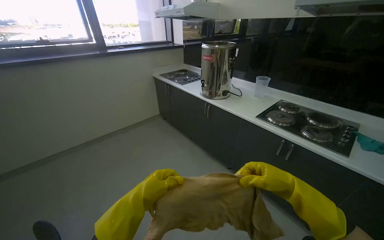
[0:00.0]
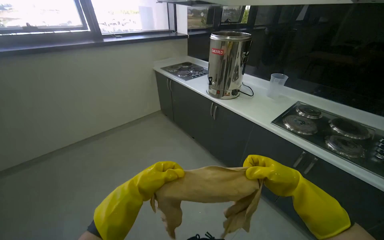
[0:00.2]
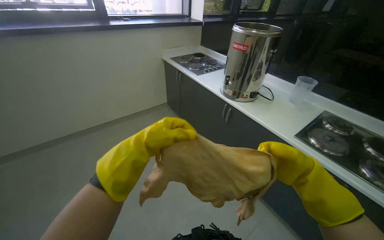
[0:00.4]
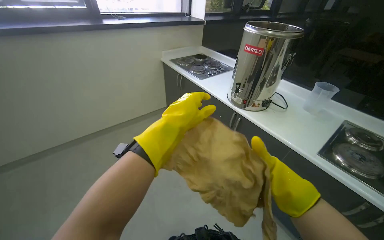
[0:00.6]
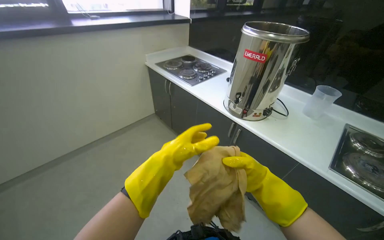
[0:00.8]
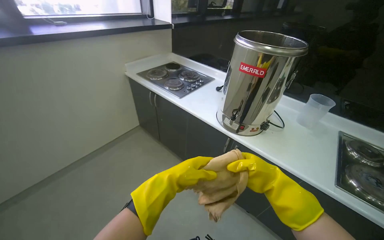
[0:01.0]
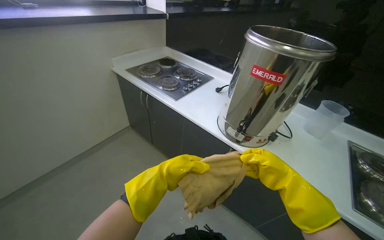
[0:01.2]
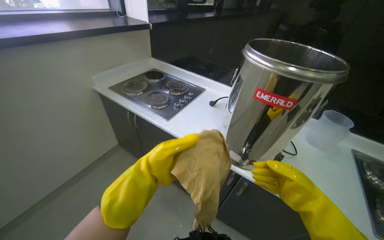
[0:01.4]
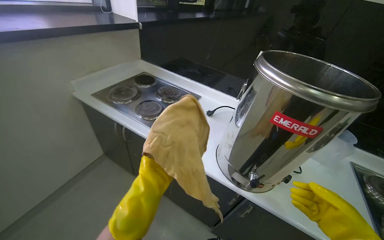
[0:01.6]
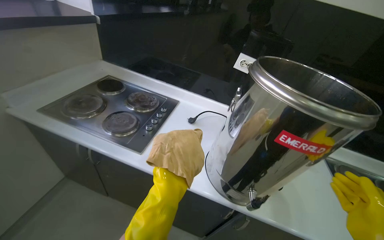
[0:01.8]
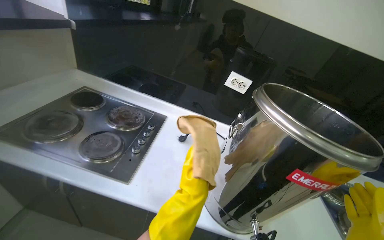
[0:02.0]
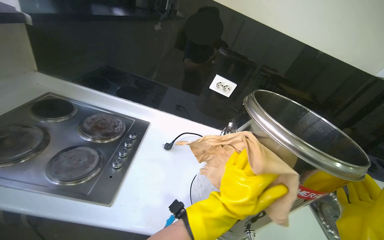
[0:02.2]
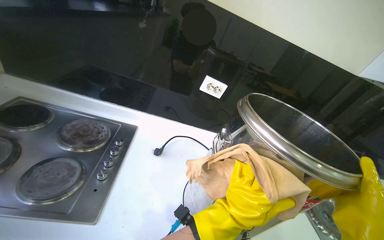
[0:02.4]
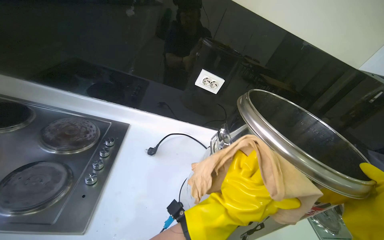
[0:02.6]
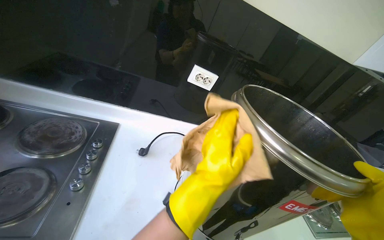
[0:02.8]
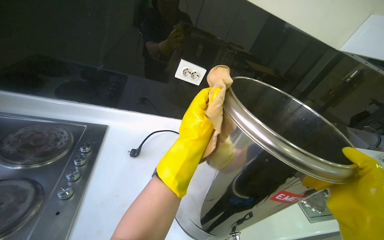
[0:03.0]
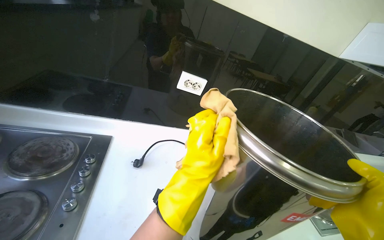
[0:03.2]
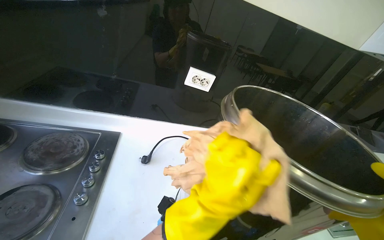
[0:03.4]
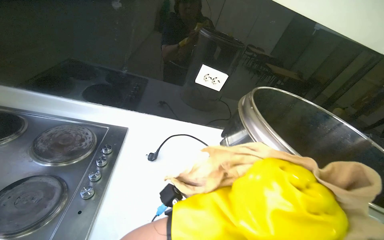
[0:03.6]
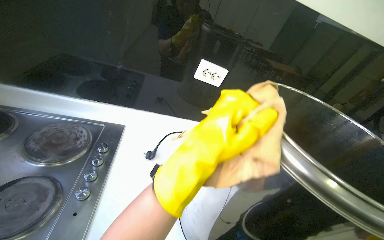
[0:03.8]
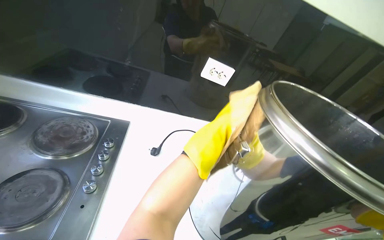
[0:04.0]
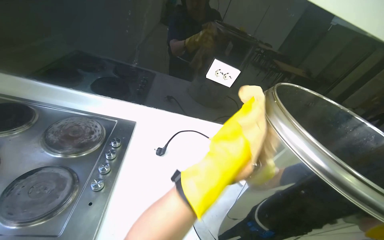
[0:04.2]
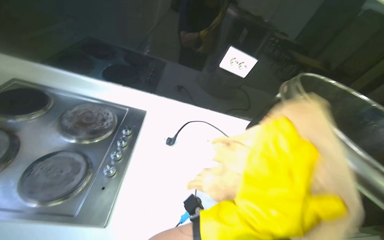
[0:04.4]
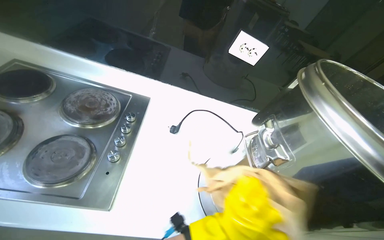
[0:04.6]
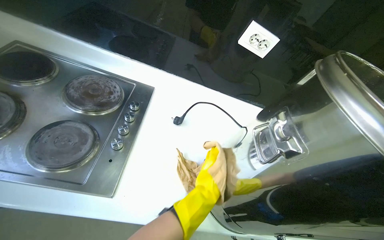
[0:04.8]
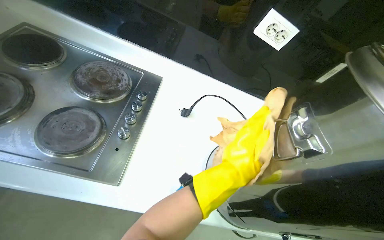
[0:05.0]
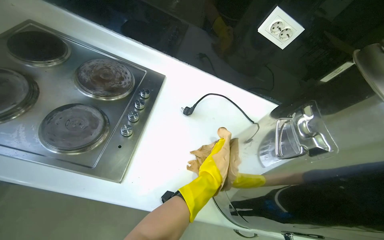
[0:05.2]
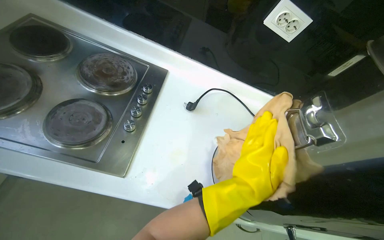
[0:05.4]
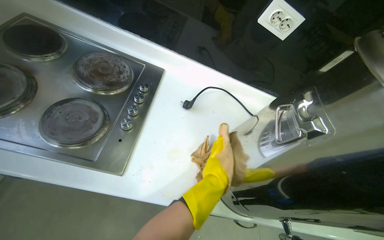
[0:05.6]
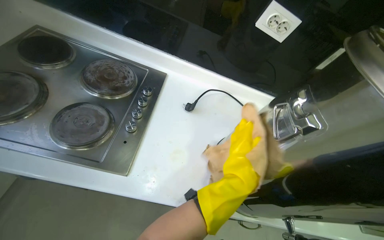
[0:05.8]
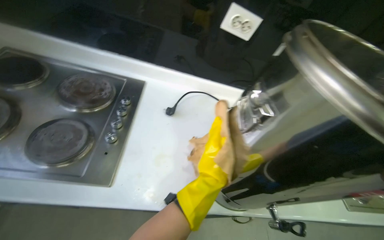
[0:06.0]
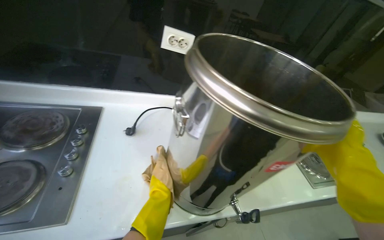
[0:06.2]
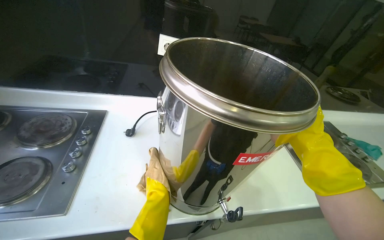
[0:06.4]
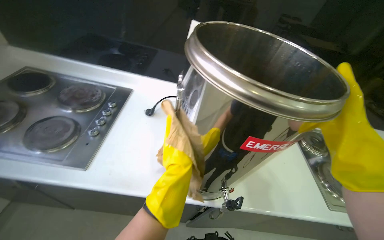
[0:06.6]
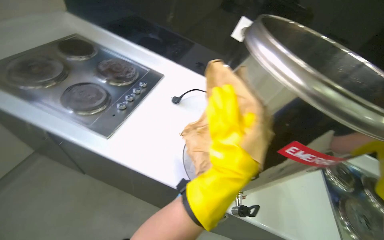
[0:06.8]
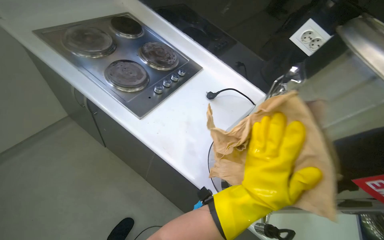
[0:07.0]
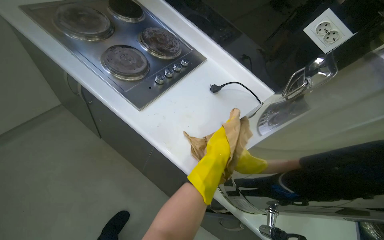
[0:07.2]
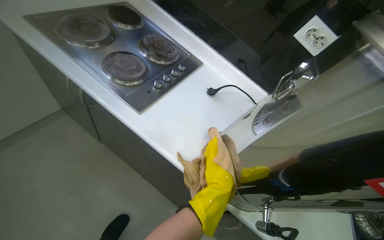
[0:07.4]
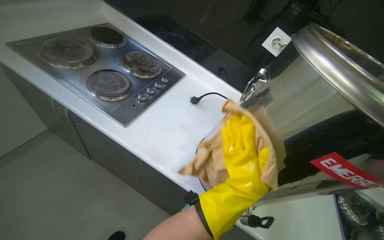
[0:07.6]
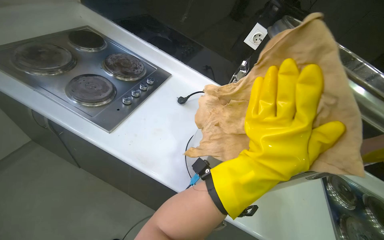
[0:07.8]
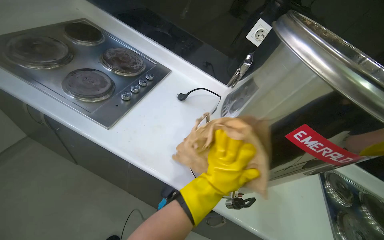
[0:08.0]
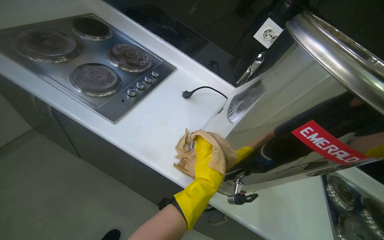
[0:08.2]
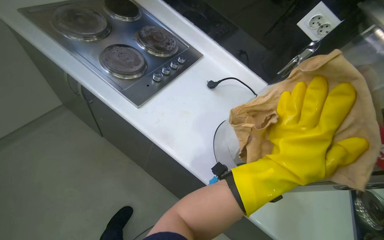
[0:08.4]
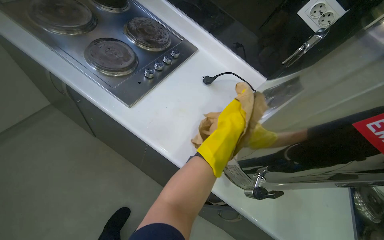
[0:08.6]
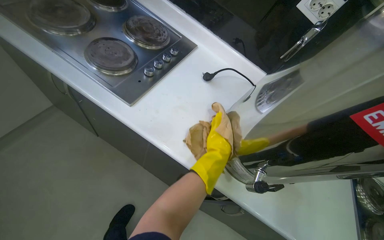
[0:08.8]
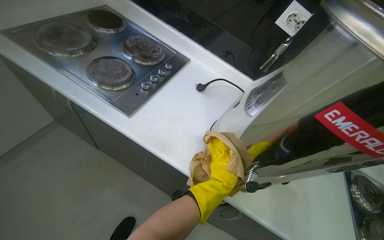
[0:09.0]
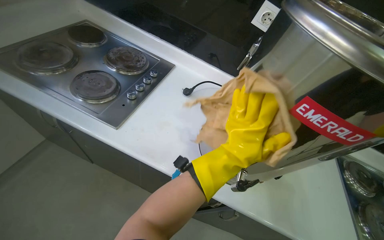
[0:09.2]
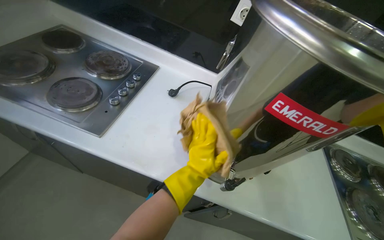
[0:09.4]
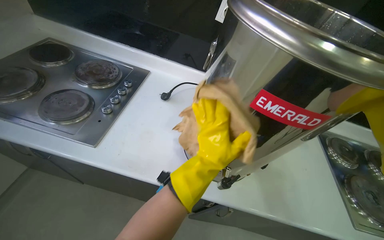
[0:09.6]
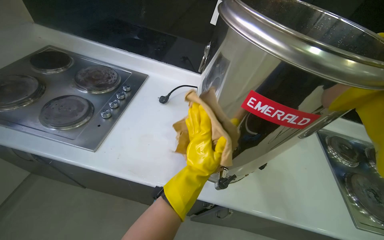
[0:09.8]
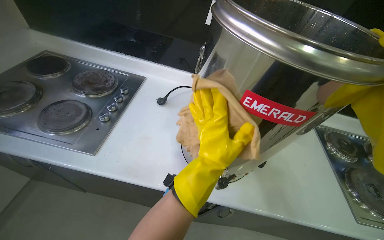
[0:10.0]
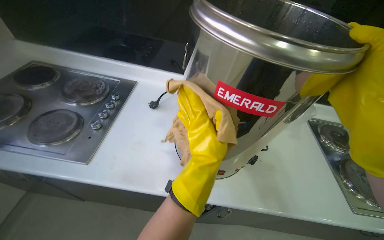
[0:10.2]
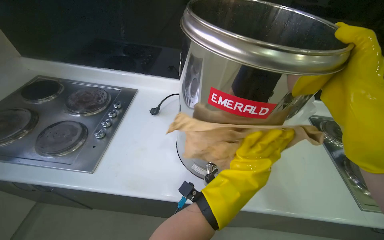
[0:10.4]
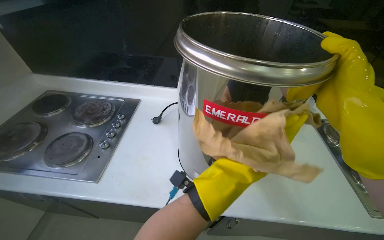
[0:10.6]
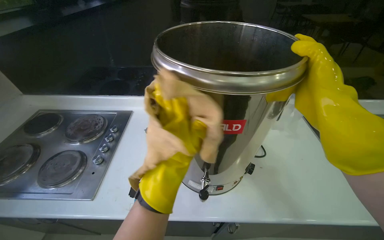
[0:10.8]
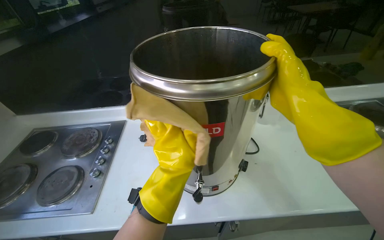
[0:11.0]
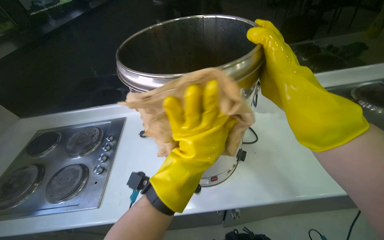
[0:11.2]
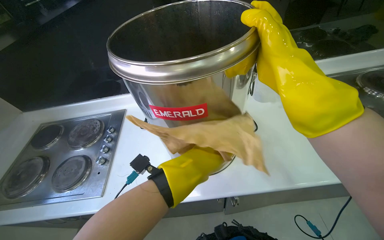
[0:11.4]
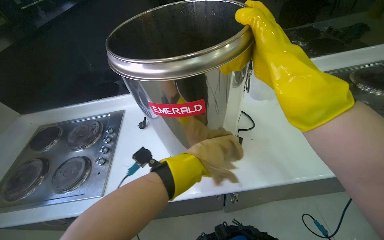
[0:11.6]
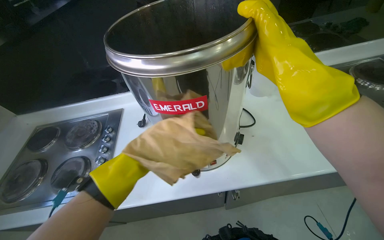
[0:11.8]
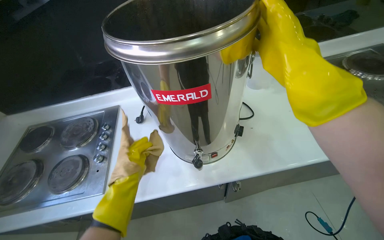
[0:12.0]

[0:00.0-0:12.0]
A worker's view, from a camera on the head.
Job: cleaning kitchen.
The whole recording: Cleaning water dispenser. The worker wipes the large metal water dispenser with a cloth.
0.0 to 1.6 s: The camera is carried about 1.5 m. The view swings roughly 20 degrees to the right.
1.6 to 3.0 s: The head rotates approximately 40 degrees to the right.
3.0 to 4.4 s: The left hand moves nearer and farther over about 20 cm, changing direction 2 times.
6.0 to 7.6 s: The wearer looks approximately 25 degrees further to the left.
7.6 to 9.0 s: The left hand swings left and right, some 40 cm each way, with 3 reversals.
9.0 to 10.4 s: The scene turns approximately 25 degrees counterclockwise in the picture. The left hand moves nearer to the camera, about 15 cm.
10.4 to 12.0 s: The left hand shifts about 25 cm to the left.

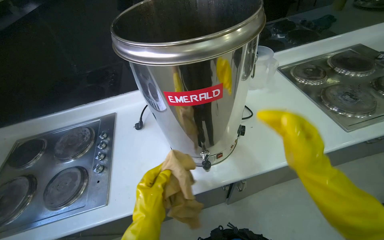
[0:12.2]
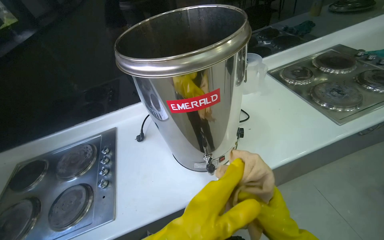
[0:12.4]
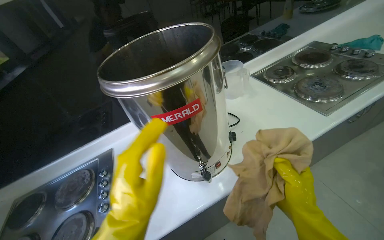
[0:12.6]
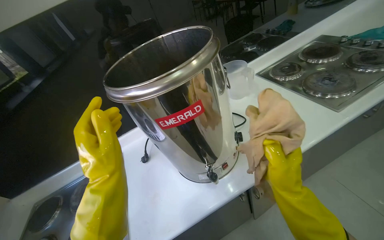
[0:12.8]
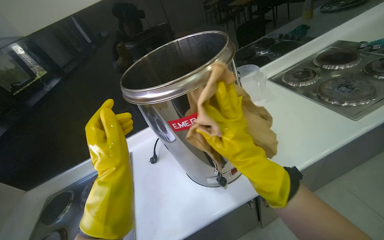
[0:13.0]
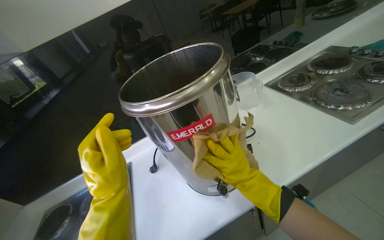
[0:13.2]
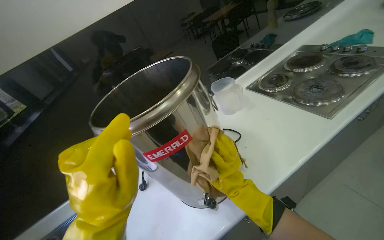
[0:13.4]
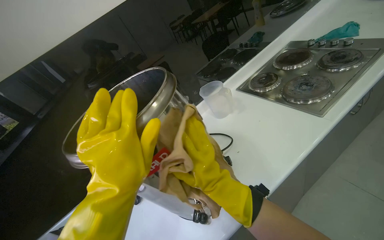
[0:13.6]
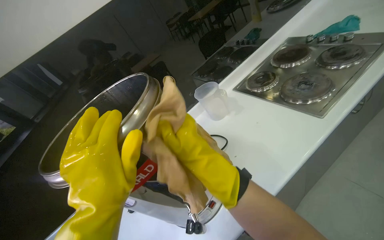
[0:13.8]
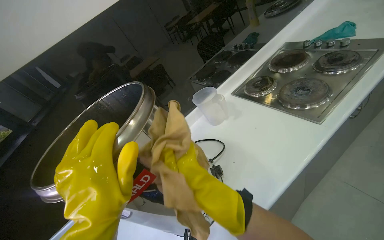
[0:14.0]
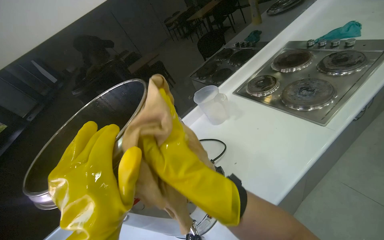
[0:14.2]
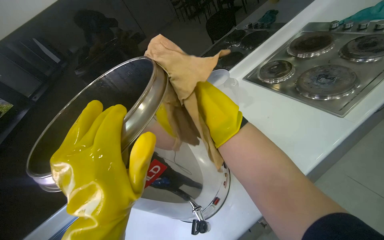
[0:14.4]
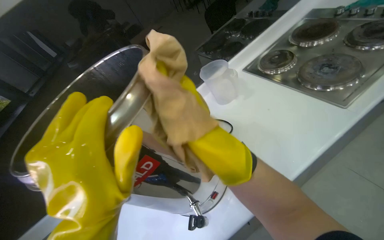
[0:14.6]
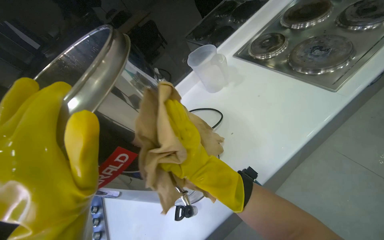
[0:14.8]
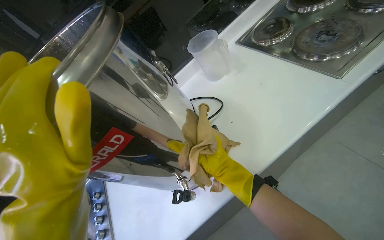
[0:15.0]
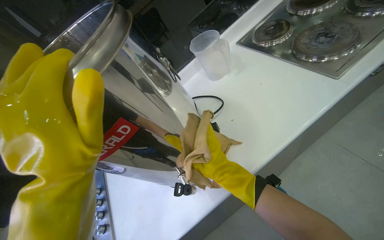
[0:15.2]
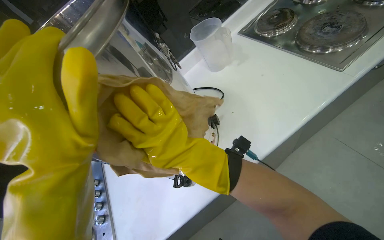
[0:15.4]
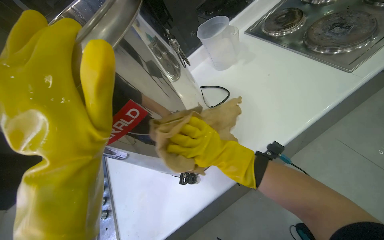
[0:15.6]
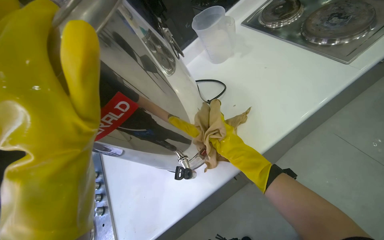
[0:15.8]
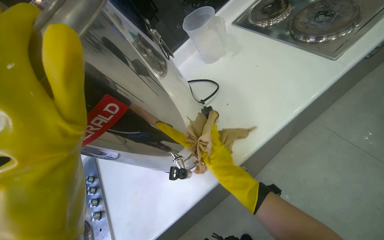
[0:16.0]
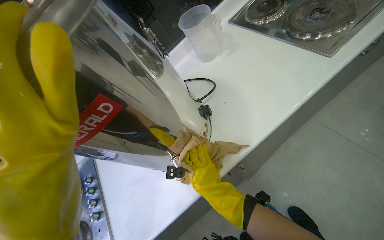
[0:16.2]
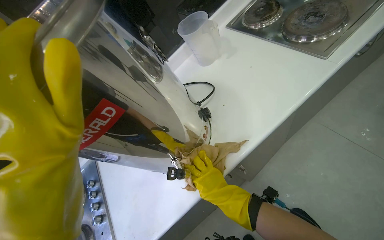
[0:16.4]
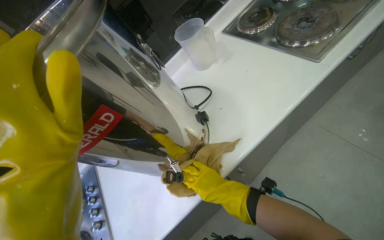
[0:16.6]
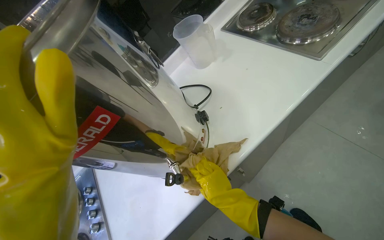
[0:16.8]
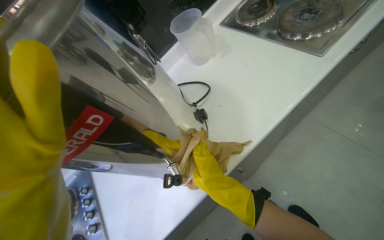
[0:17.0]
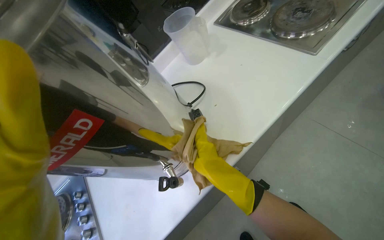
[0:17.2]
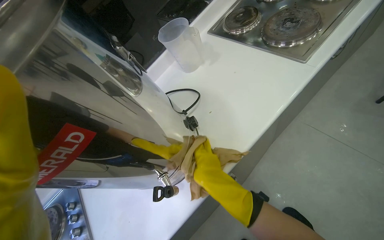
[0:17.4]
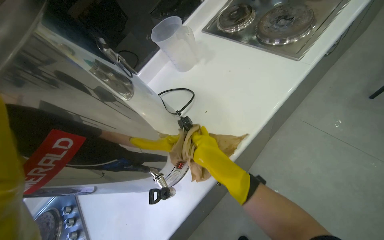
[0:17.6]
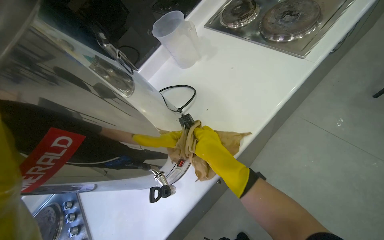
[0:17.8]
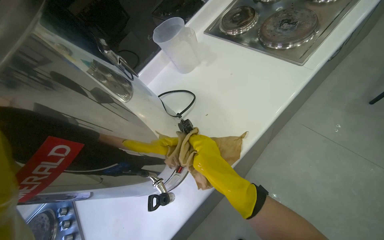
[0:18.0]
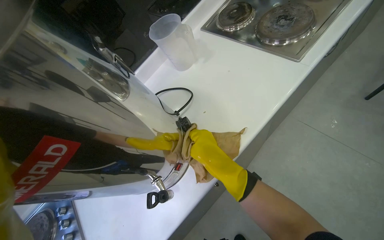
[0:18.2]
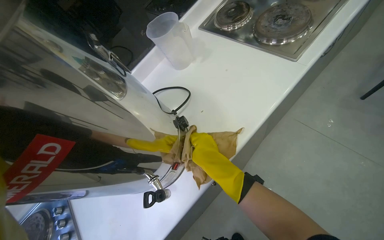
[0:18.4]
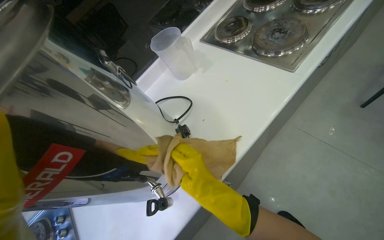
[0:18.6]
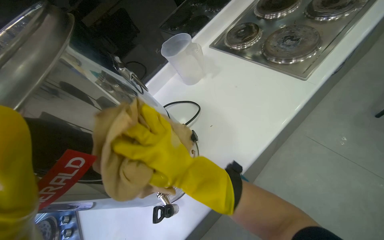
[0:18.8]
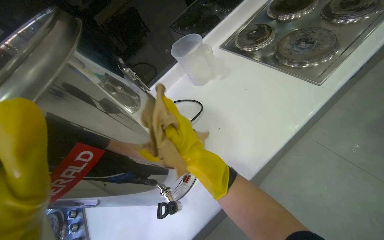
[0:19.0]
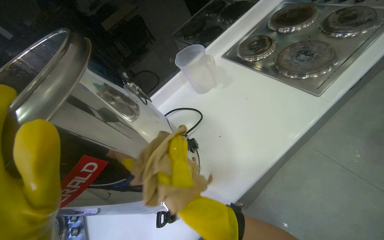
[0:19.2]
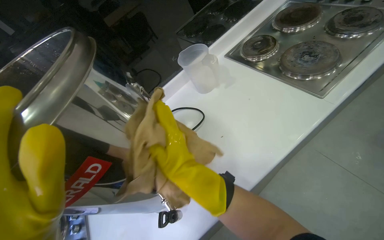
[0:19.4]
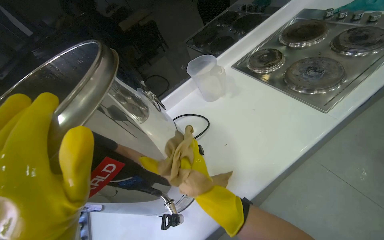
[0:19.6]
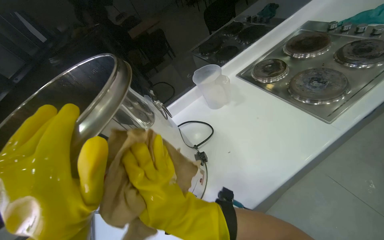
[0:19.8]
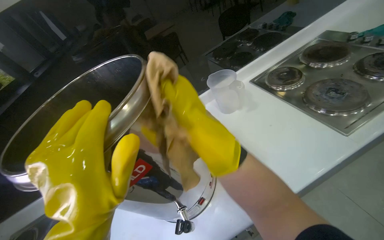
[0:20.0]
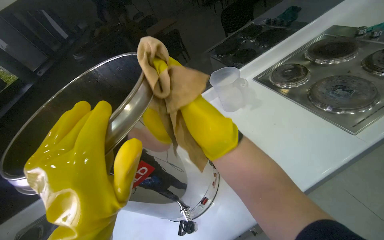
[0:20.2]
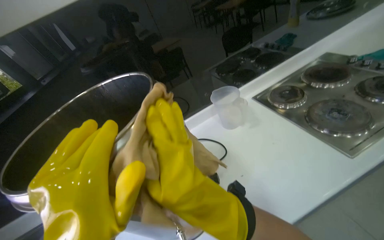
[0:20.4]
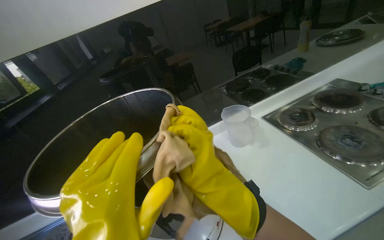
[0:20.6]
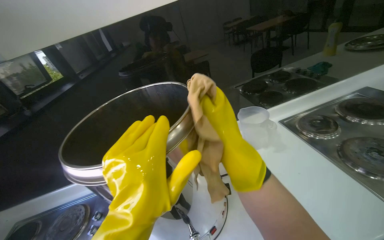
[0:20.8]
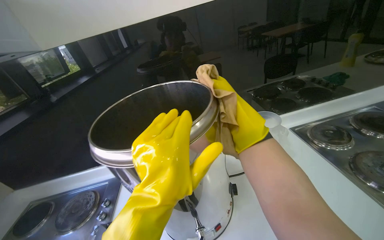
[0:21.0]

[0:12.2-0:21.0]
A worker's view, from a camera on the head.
Job: cleaning kitchen.
The whole recording: Cleaning water dispenser. The worker wipes the large metal water dispenser with a cloth.
12.2 to 13.6 s: The wearer looks some 15 degrees further upward. The scene turns approximately 25 degrees counterclockwise in the picture. The left hand shifts some 30 cm up the picture, and travels to the left and back again, roughly 15 cm each way. Meanwhile the right hand is displaced to the left by some 15 cm.
13.6 to 15.2 s: The view tips downward by about 15 degrees. The right hand travels farther from the camera by about 10 cm, and travels up the picture and back again, some 25 cm each way.
15.2 to 16.6 s: The right hand moves left and right over about 20 cm, changing direction 2 times.
16.6 to 18.0 s: The right hand heads up the picture, covering approximately 10 cm.
18.0 to 19.6 s: The right hand travels to the left and nearer to the camera by some 15 cm.
19.6 to 21.0 s: The wearer looks some 25 degrees further to the left. The wearer looks approximately 10 degrees further upward. The right hand goes up and down the picture, roughly 25 cm each way, reversing 2 times.
